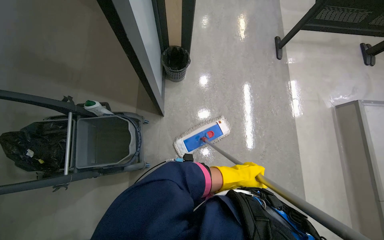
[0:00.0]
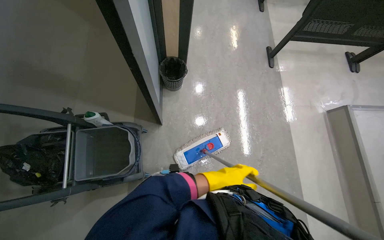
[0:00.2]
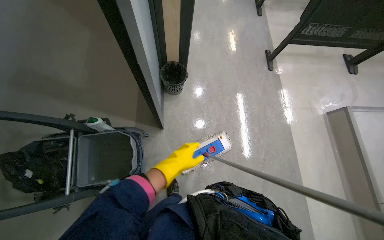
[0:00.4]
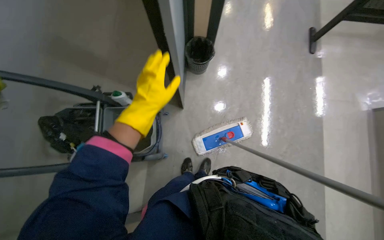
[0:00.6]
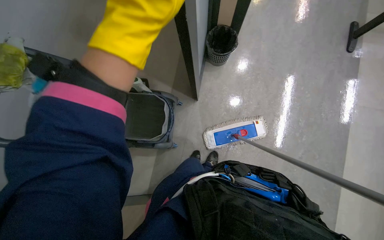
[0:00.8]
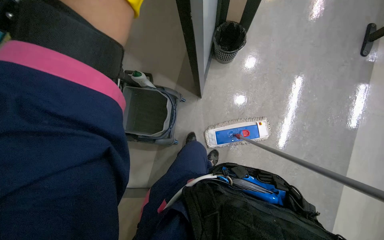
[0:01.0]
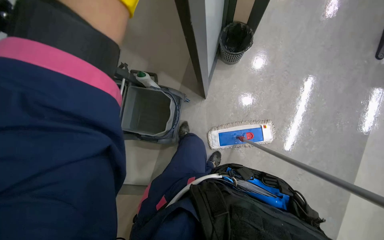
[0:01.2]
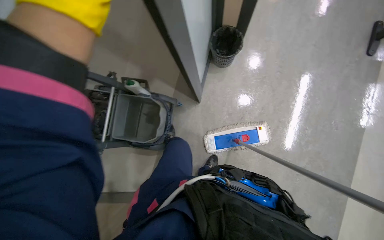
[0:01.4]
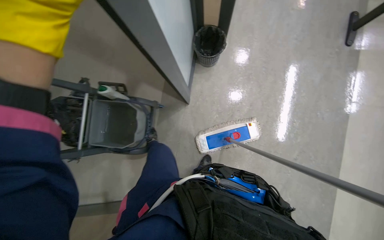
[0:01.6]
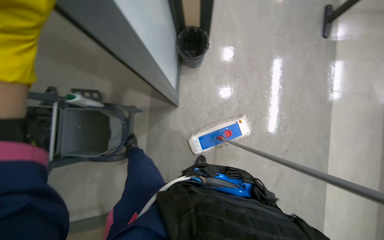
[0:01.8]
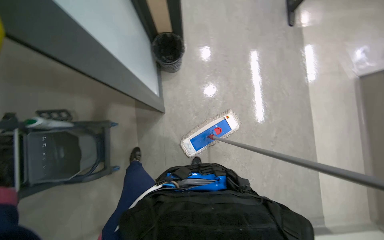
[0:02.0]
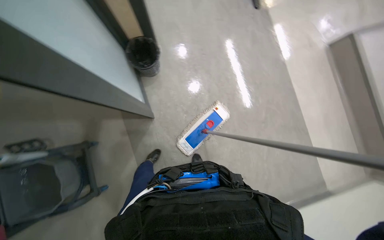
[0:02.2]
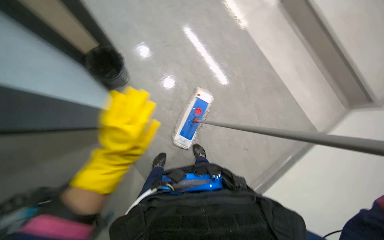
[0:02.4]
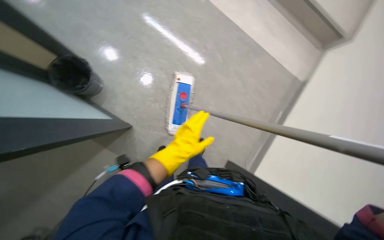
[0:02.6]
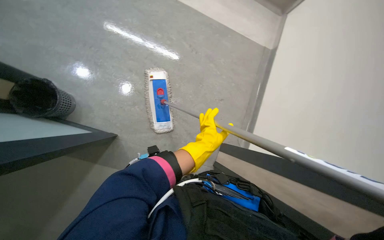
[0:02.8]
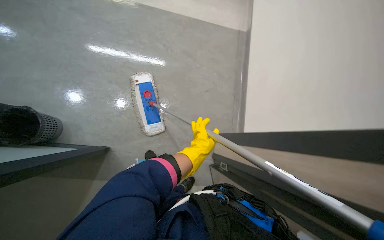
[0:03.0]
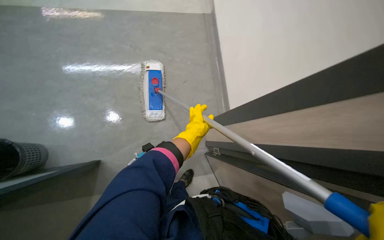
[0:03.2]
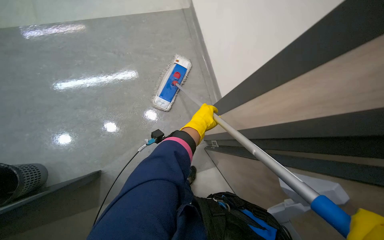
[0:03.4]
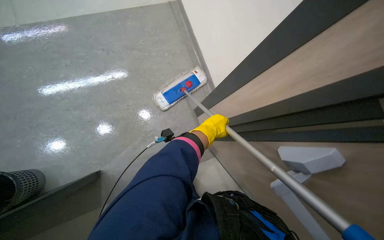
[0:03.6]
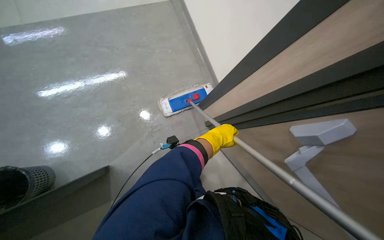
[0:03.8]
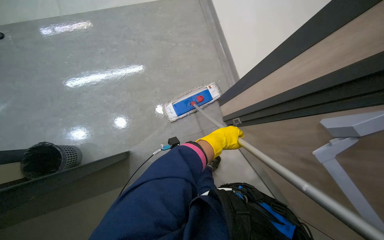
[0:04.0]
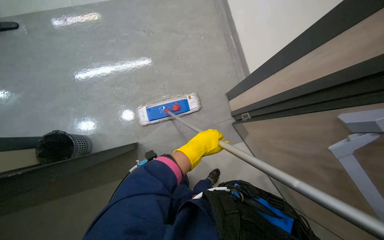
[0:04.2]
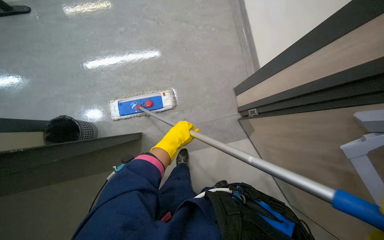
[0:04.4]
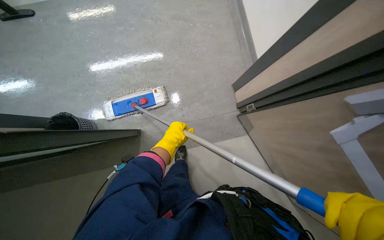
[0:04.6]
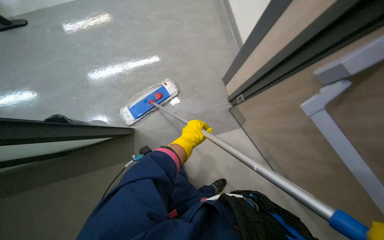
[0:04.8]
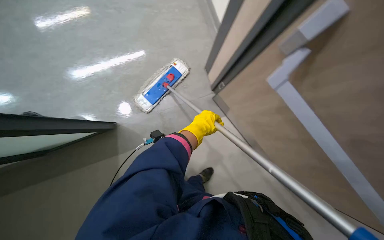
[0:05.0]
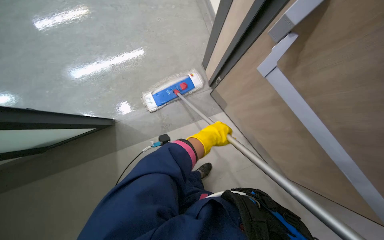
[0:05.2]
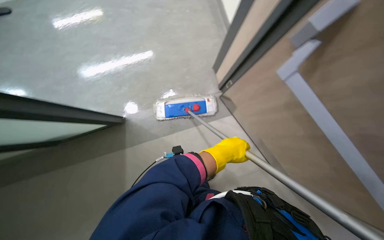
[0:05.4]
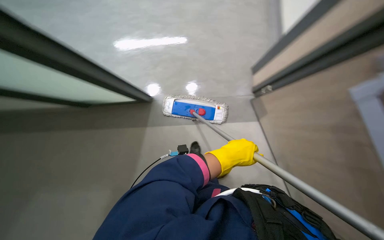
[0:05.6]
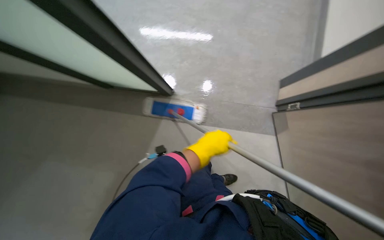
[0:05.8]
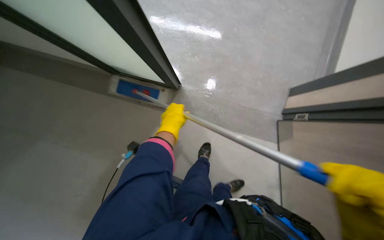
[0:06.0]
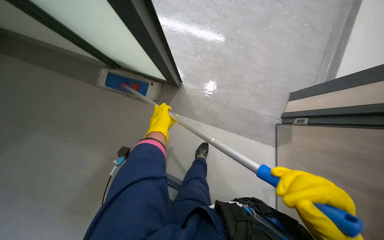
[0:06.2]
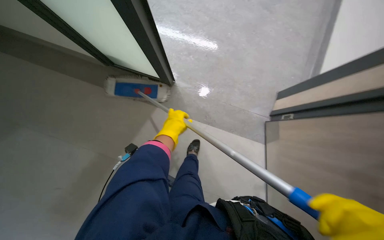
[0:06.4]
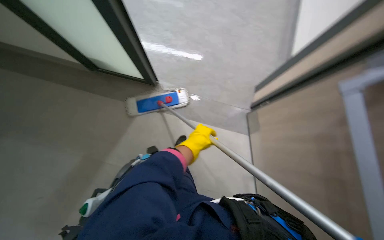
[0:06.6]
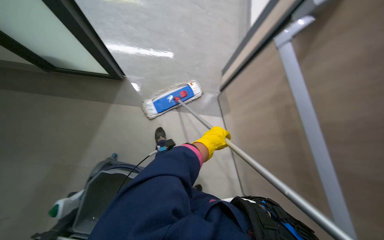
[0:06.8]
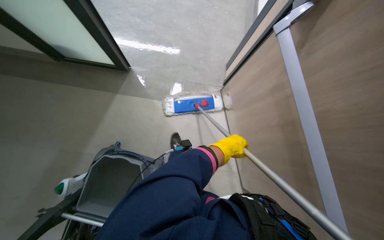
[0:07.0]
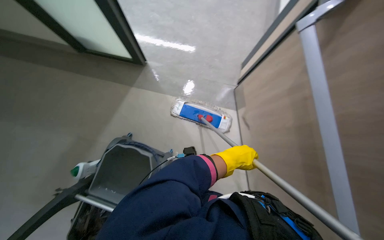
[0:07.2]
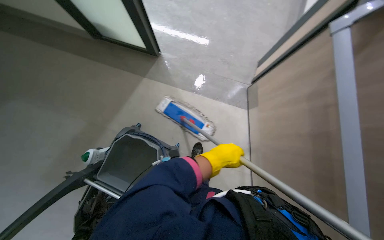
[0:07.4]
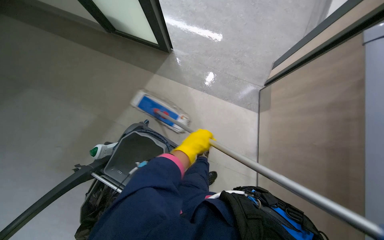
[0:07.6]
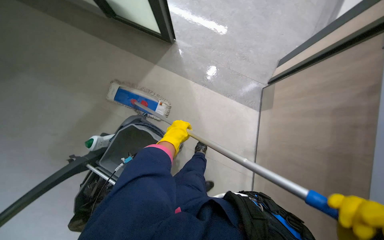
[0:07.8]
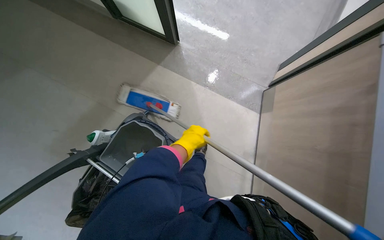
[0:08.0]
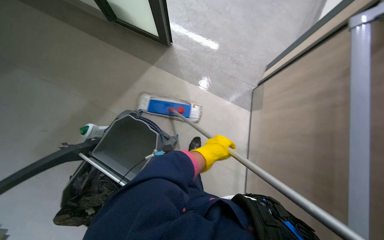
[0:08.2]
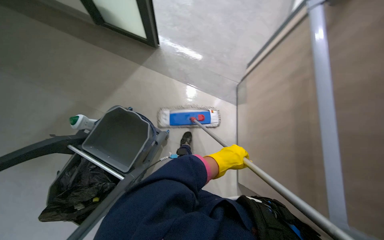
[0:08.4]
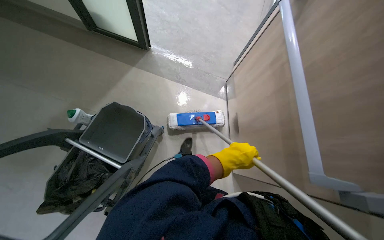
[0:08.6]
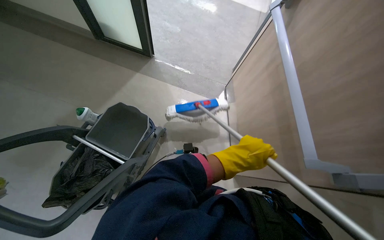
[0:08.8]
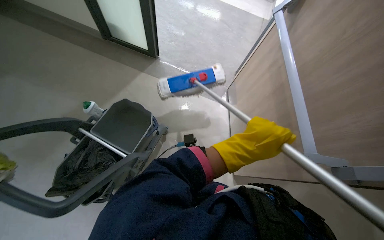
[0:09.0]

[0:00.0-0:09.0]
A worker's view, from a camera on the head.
Job: mopping floor.
The whole recording: Mopping lecture hall floor. The worker mops the floor of the lecture hall with a long-handled mop.
0:01.6 to 0:03.0: The head rotates roughly 90 degrees to the right.

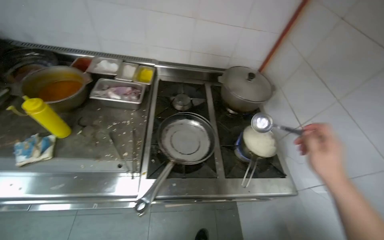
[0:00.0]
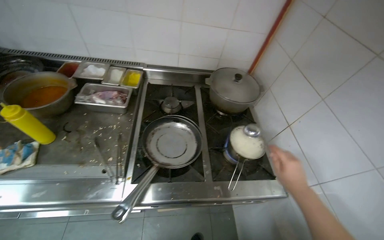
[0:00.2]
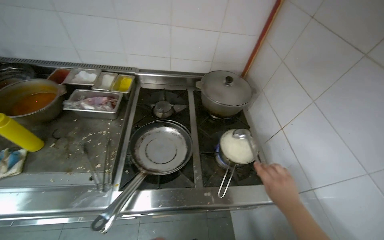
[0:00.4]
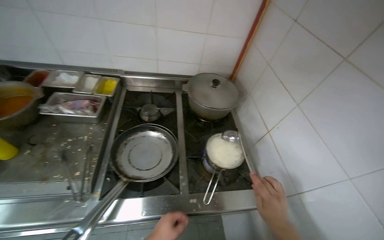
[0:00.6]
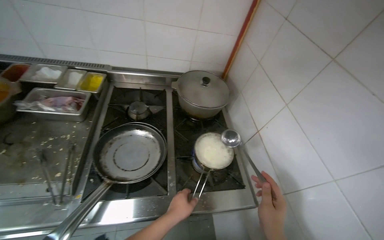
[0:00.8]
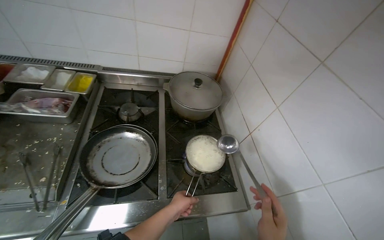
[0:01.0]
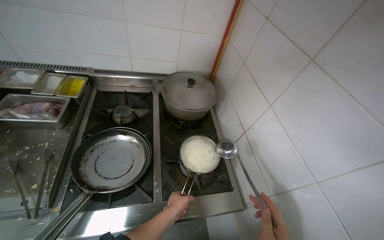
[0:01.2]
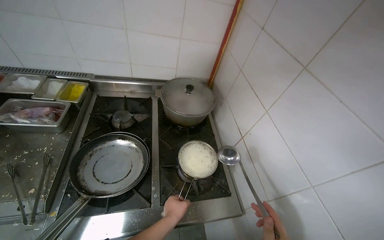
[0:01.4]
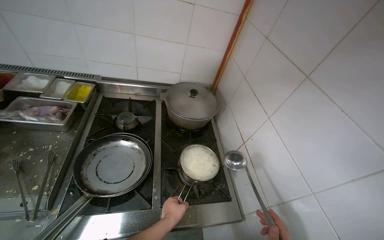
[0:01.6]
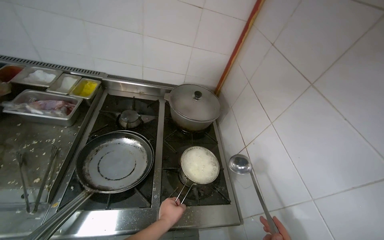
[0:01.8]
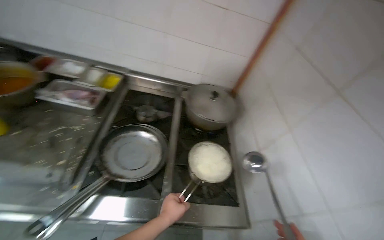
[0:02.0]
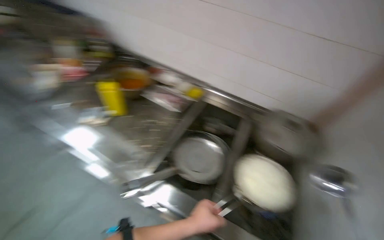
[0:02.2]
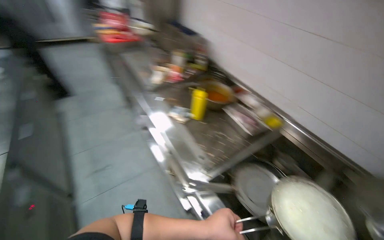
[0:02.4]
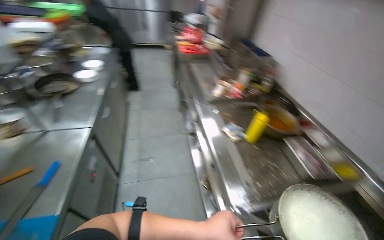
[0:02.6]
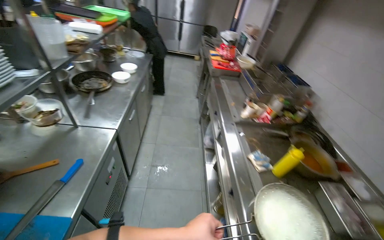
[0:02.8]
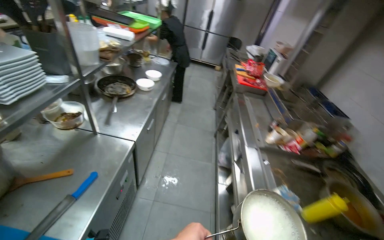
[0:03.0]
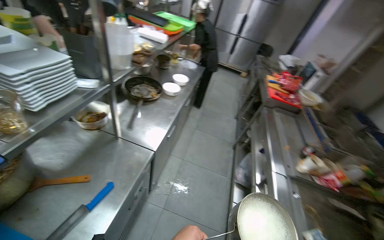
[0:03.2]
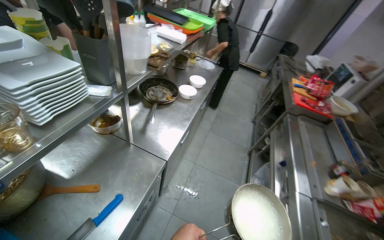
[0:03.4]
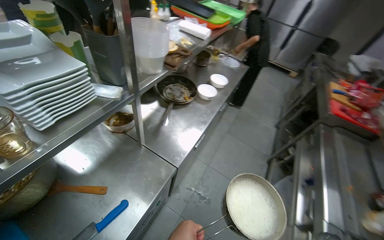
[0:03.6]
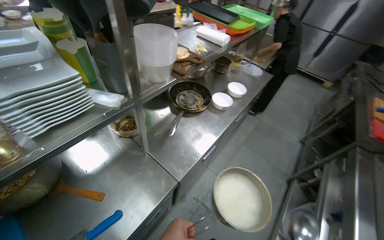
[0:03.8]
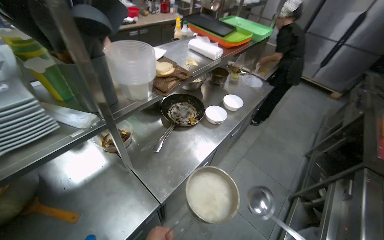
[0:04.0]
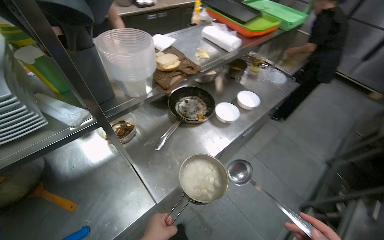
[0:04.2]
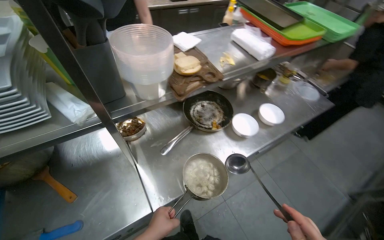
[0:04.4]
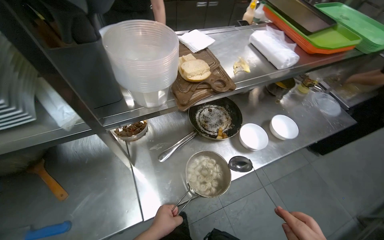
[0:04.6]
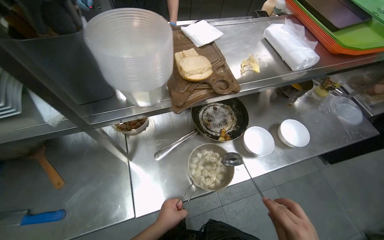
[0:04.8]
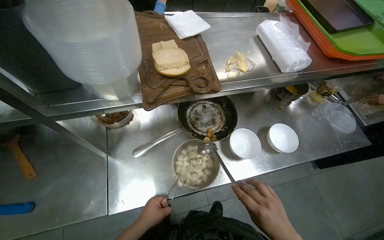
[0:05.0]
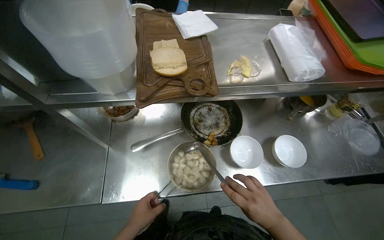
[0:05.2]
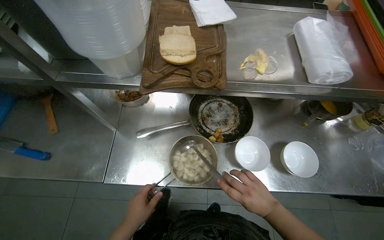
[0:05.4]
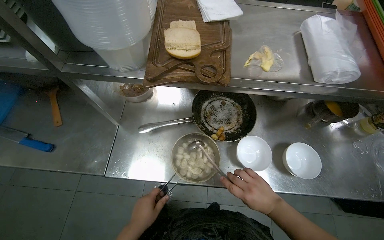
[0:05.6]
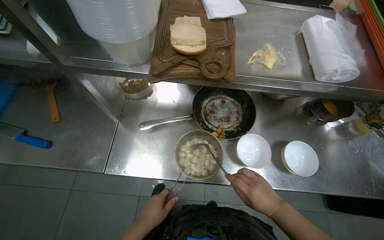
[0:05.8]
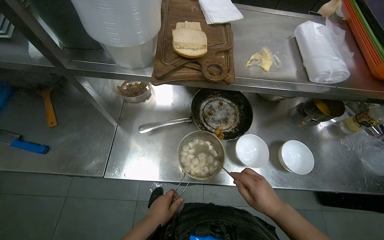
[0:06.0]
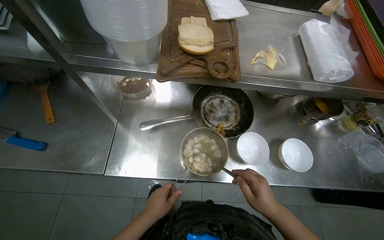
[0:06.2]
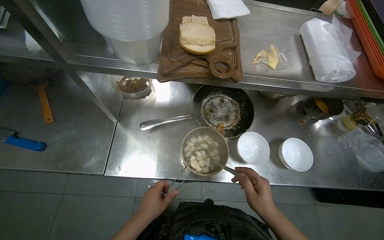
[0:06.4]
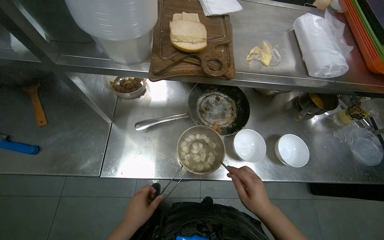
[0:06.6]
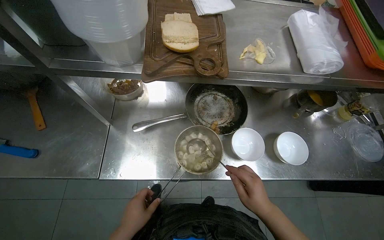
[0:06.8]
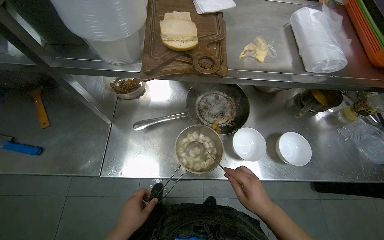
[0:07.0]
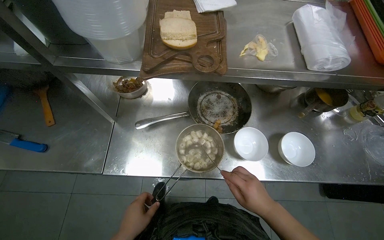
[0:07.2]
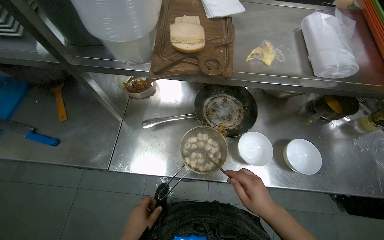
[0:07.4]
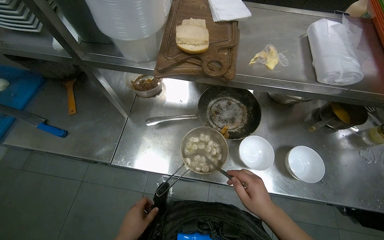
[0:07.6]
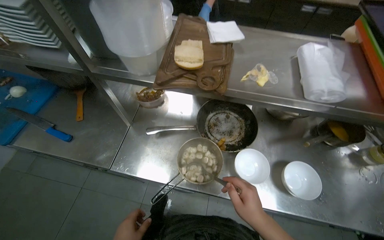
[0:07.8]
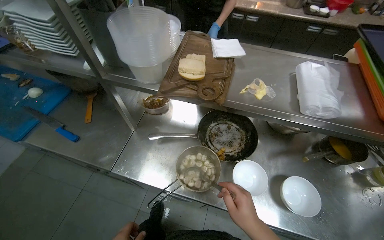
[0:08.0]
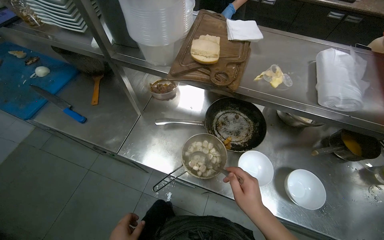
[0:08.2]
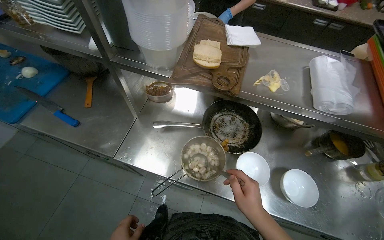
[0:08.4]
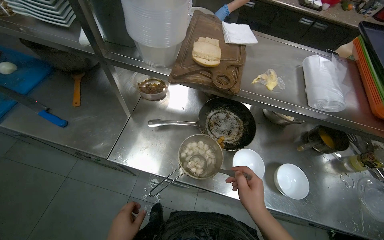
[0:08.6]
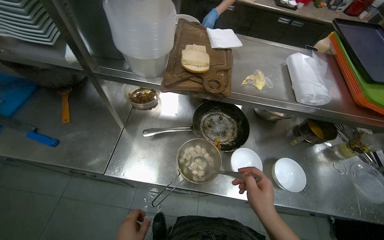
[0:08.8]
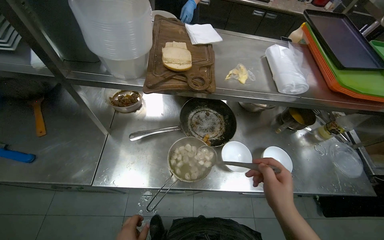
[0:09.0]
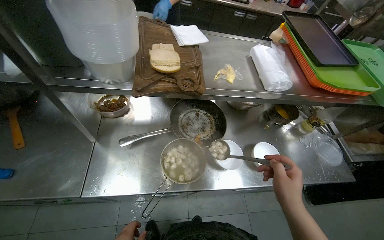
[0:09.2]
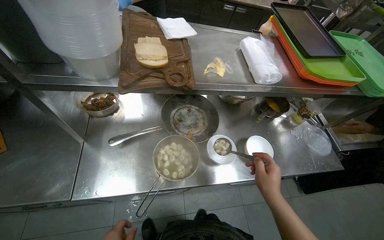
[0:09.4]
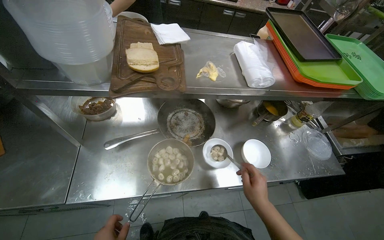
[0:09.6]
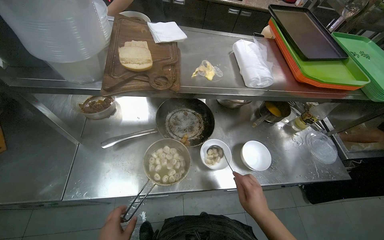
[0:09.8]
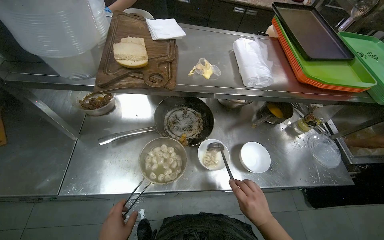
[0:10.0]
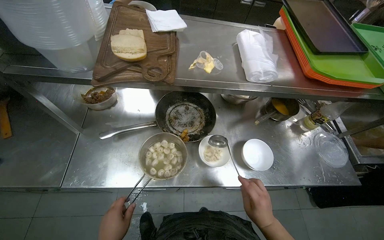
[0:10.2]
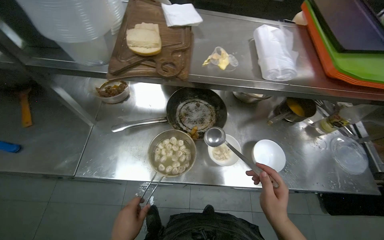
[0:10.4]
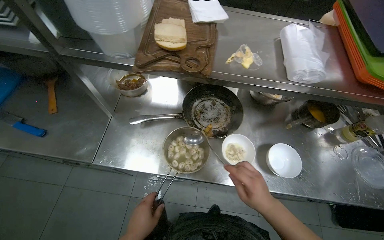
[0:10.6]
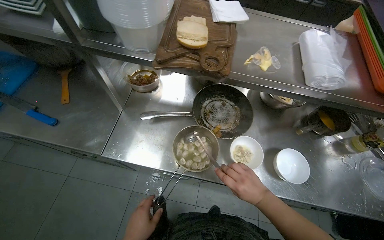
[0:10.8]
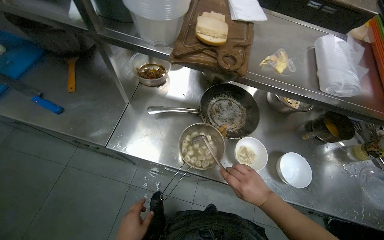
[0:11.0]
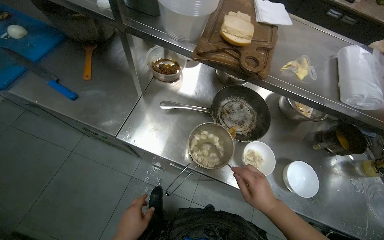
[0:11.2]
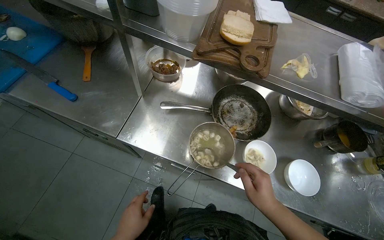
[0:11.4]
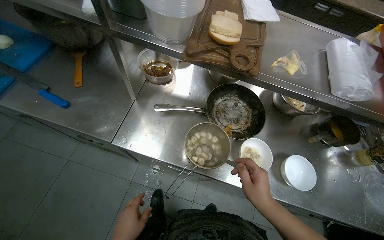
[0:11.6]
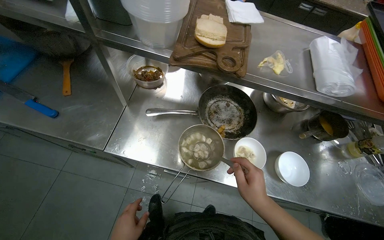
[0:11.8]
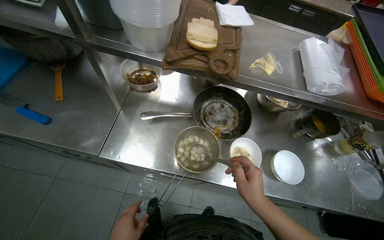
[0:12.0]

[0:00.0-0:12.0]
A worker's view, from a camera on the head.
Job: preparing food.
The whole recording: Serving cooked items into bowls. The worker scoops cooked items and liquid from a pot into multiple bowls.
0:01.6 to 0:03.0: The camera travels roughly 60 cm. The wearer looks approximately 105 degrees further to the left. The view tilts roughly 20 degrees upward.
0:03.0 to 0:04.4: The wearer moves about 70 cm. The head turns to the left by about 55 degrees.
0:04.4 to 0:06.0: The wearer looks some 30 degrees further to the left.
0:07.6 to 0:09.0: The right hand heads nearer to the camera, covering roughly 10 cm.
